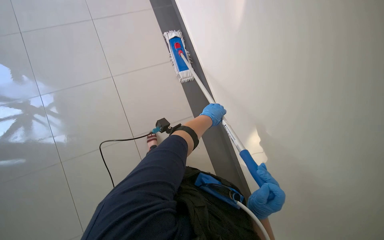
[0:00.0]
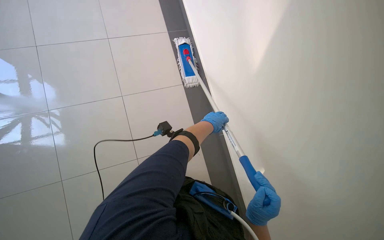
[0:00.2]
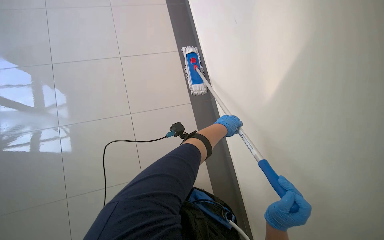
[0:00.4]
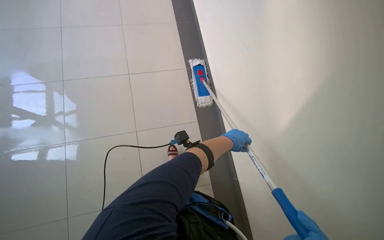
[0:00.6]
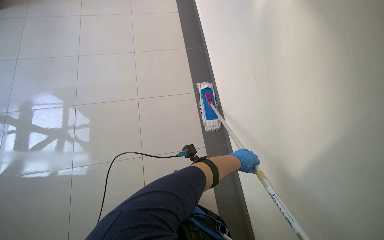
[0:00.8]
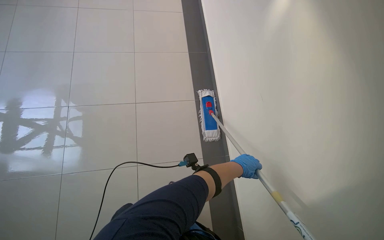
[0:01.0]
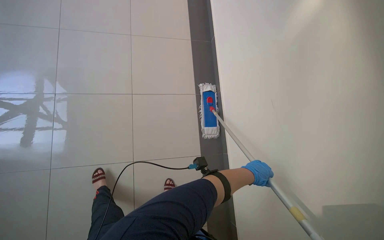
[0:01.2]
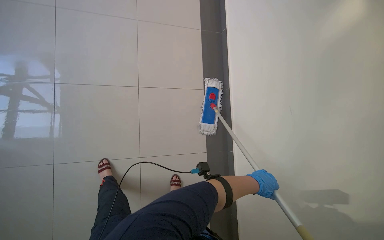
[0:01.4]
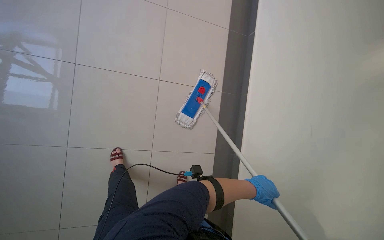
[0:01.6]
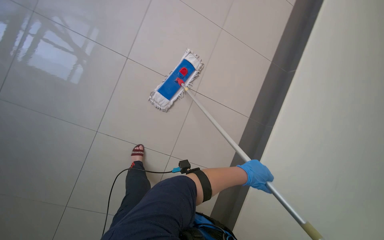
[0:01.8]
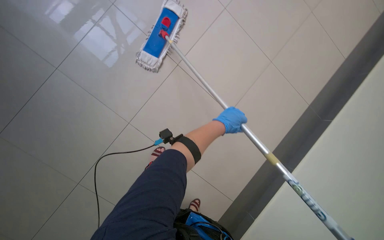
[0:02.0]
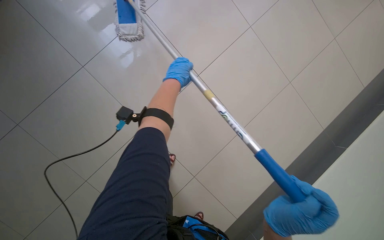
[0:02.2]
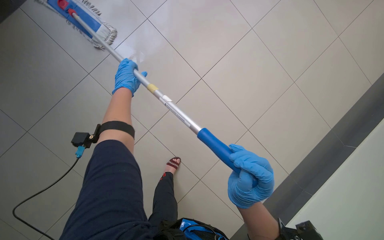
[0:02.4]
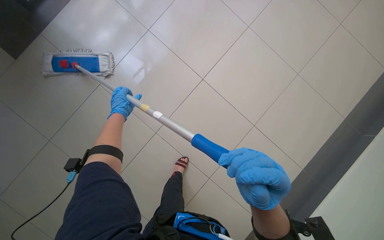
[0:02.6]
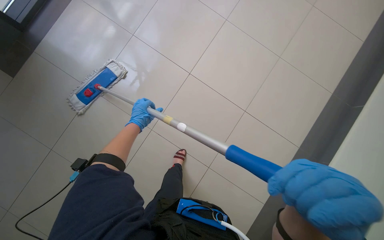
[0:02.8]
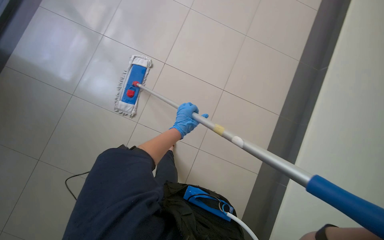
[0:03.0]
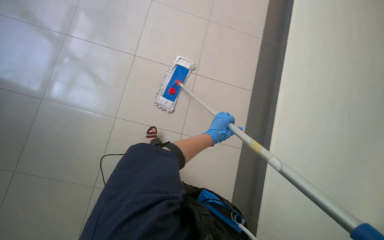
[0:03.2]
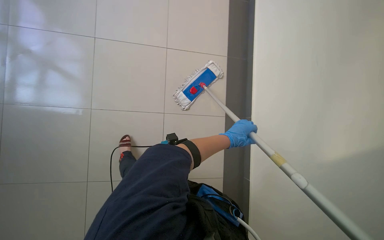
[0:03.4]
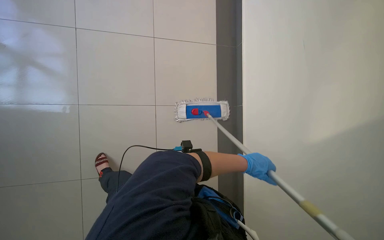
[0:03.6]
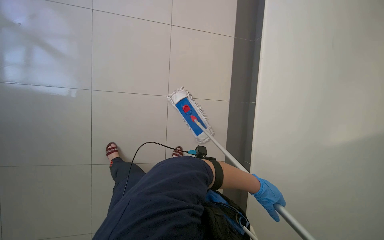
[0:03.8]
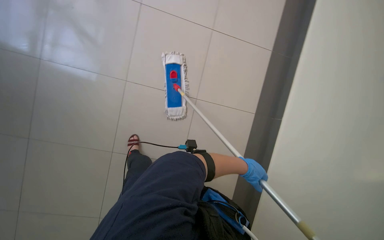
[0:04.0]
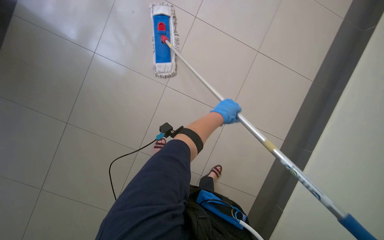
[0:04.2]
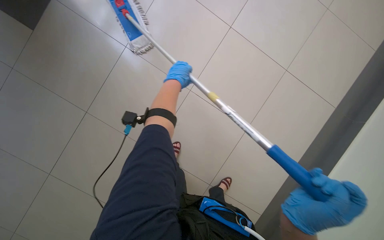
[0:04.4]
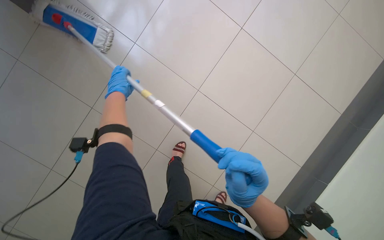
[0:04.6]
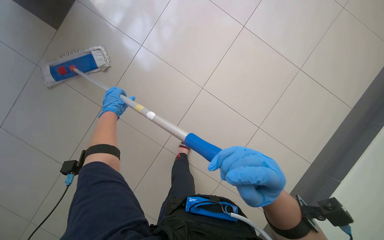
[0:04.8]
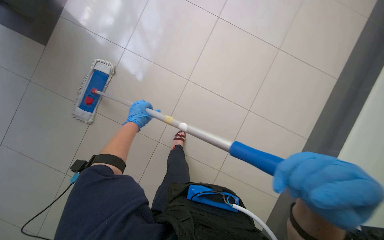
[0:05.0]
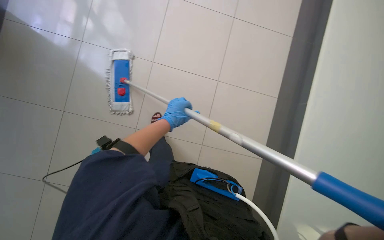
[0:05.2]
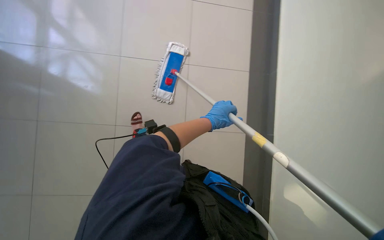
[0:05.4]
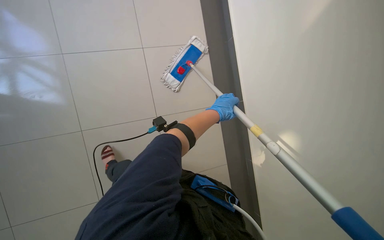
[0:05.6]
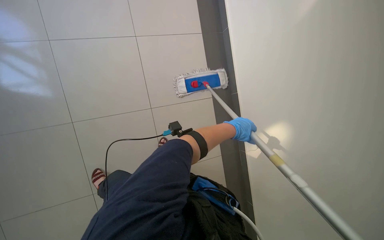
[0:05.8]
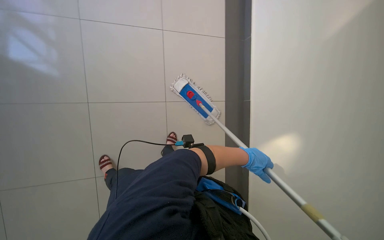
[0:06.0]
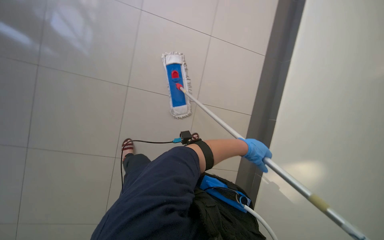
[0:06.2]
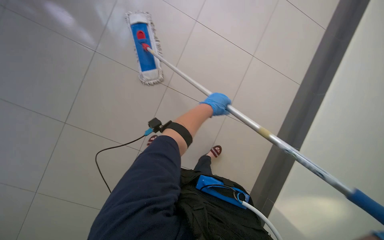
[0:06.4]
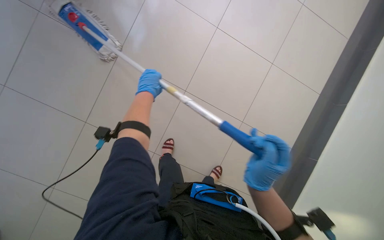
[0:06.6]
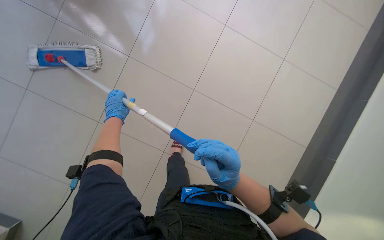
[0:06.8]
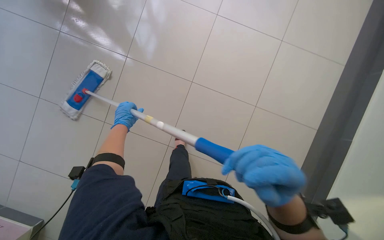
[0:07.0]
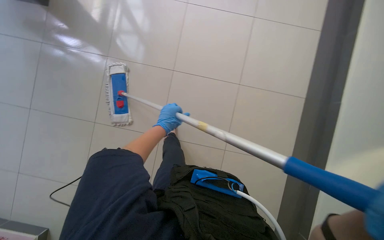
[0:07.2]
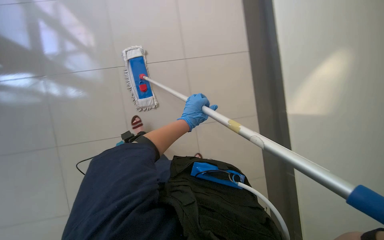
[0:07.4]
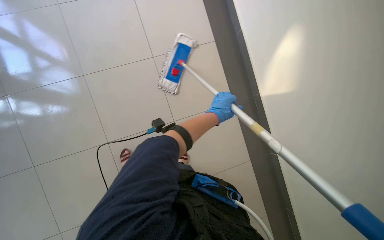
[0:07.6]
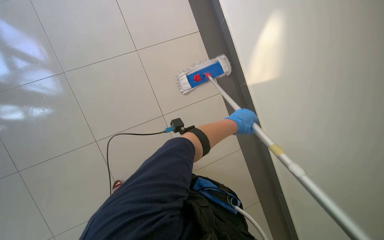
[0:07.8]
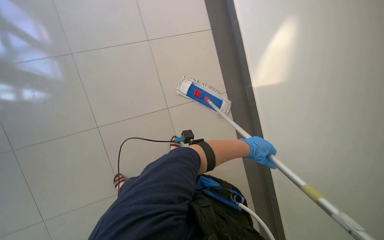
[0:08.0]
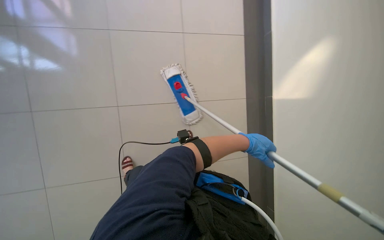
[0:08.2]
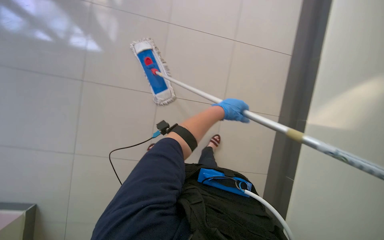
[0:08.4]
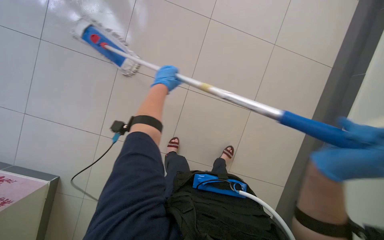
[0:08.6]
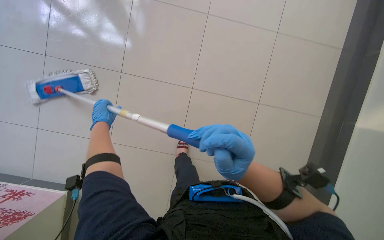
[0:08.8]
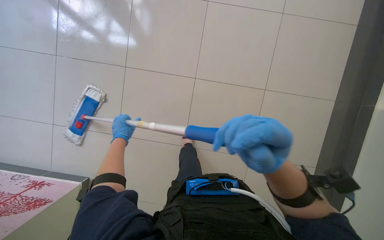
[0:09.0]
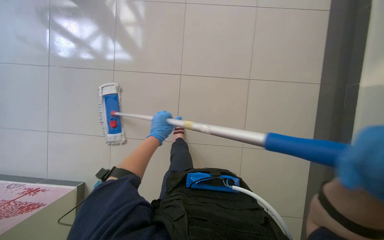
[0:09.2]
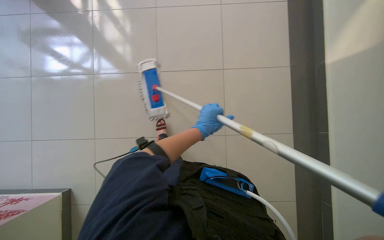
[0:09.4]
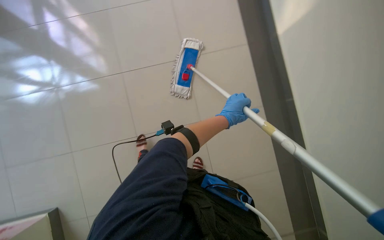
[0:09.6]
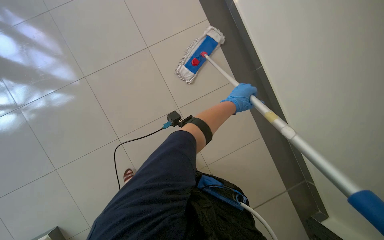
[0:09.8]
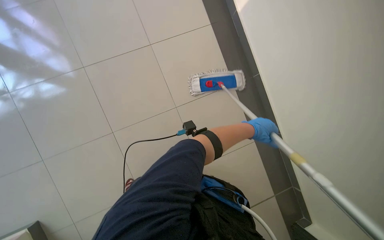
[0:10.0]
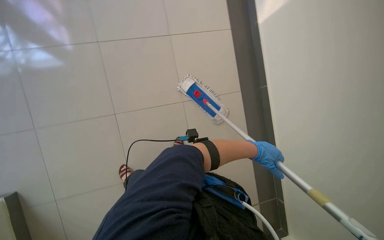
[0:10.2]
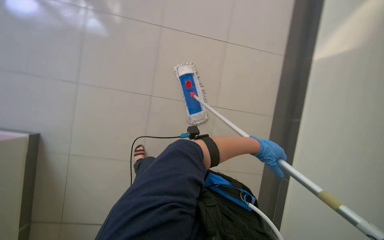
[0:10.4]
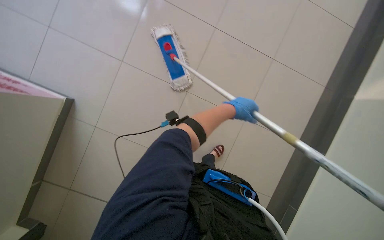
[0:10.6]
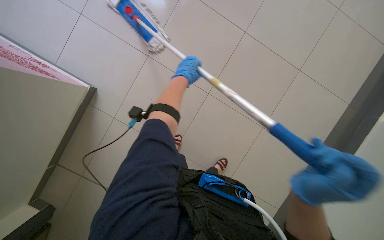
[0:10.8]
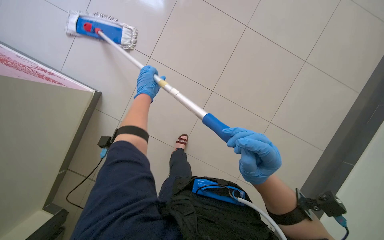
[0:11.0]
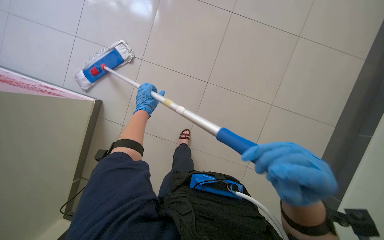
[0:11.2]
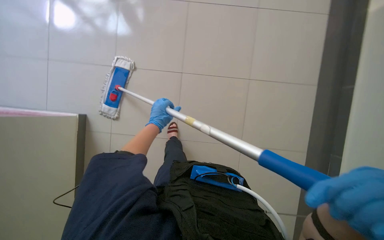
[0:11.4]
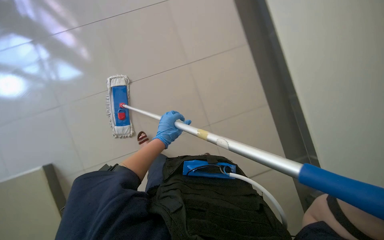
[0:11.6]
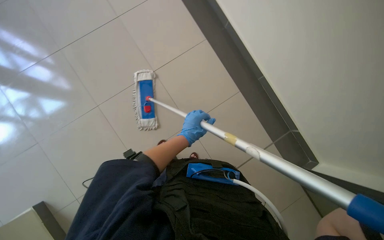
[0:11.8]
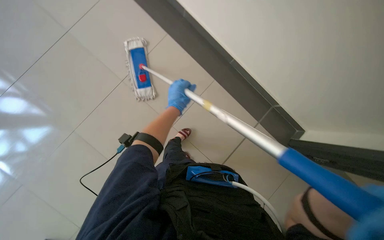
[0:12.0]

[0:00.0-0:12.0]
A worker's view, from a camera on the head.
Job: mopping floor.
The whole recording: Mopping hallway floor. The worker continues mopping the tiled floor in the hallway.
0:00.0 to 0:01.6: The view tips upward by roughly 15 degrees. The left hand travels down the picture and to the right by about 20 cm.
0:01.6 to 0:03.0: The camera sweeps to the left, by some 20 degrees. The camera pitches downward, by approximately 35 degrees. Everything in view rotates about 30 degrees counterclockwise.
0:03.0 to 0:04.4: The head rotates roughly 25 degrees to the left. The view tips downward by roughly 30 degrees.
0:04.4 to 0:06.0: The head rotates roughly 30 degrees to the left.
0:09.0 to 0:10.4: The view swings roughly 25 degrees to the right. The scene turns roughly 25 degrees clockwise in the picture.
0:10.4 to 0:12.0: The view tips downward by approximately 15 degrees. The left hand goes about 25 cm farther from the camera and to the left.

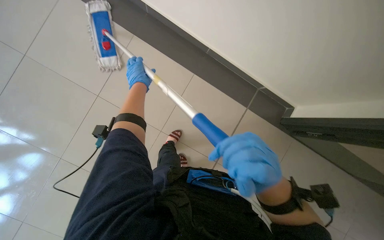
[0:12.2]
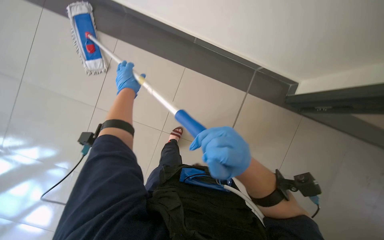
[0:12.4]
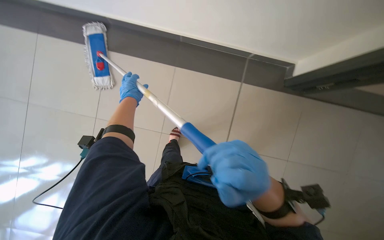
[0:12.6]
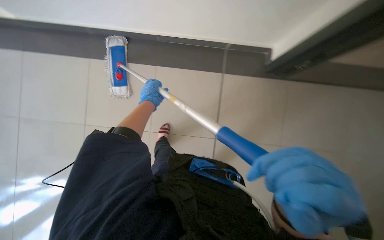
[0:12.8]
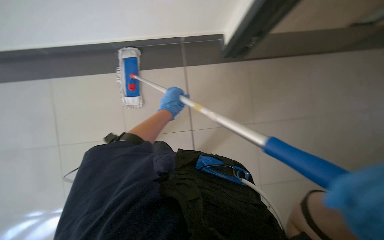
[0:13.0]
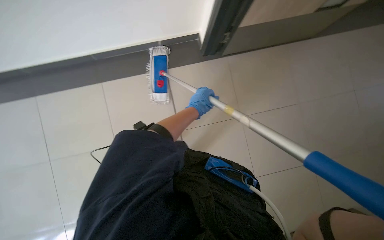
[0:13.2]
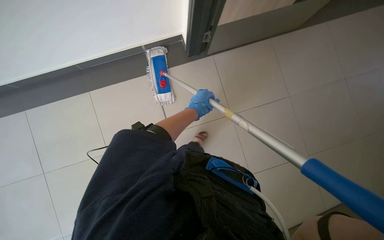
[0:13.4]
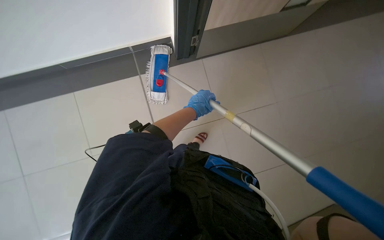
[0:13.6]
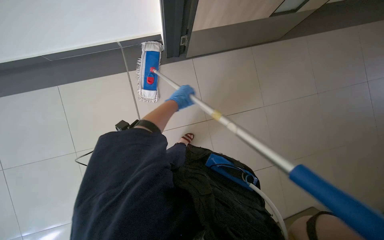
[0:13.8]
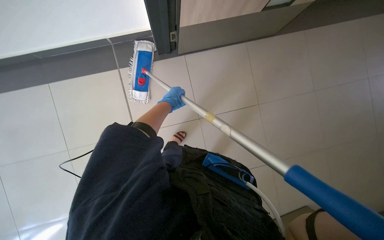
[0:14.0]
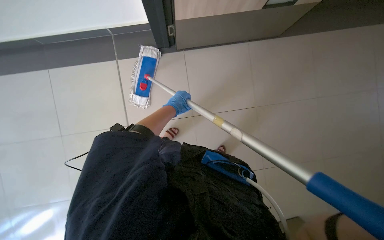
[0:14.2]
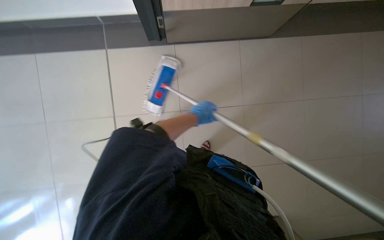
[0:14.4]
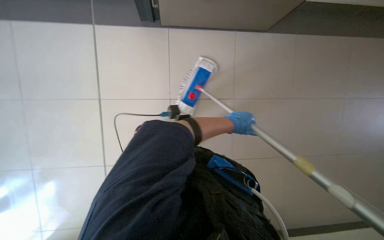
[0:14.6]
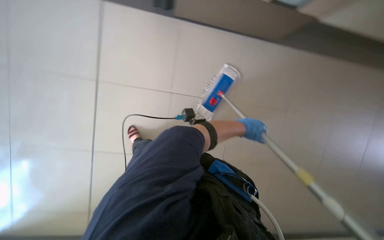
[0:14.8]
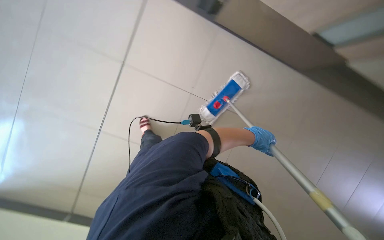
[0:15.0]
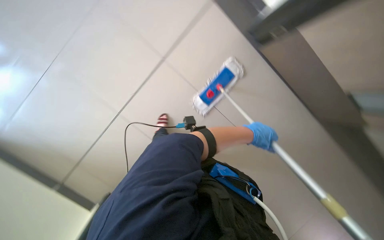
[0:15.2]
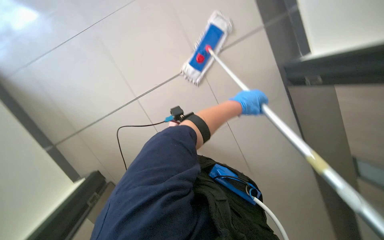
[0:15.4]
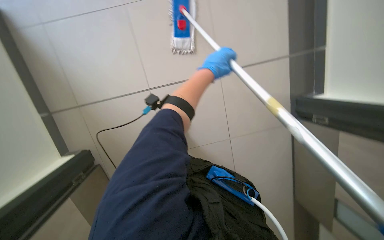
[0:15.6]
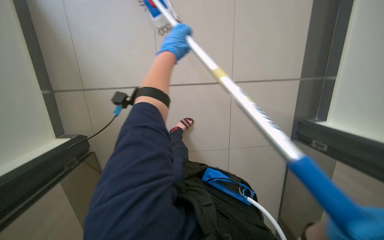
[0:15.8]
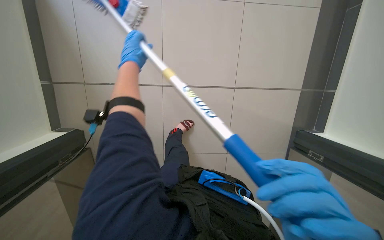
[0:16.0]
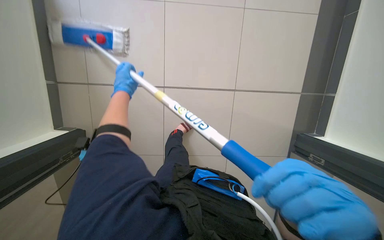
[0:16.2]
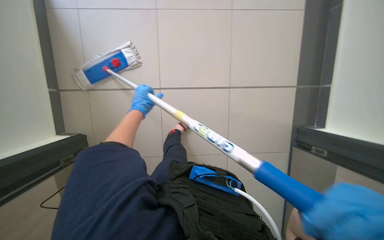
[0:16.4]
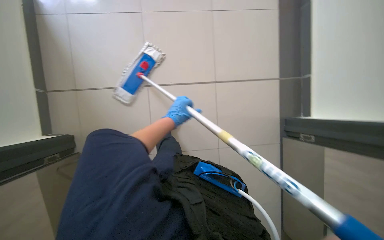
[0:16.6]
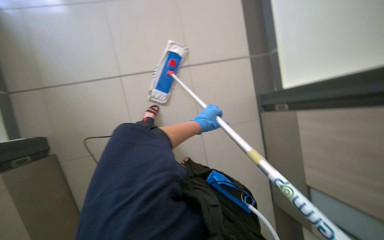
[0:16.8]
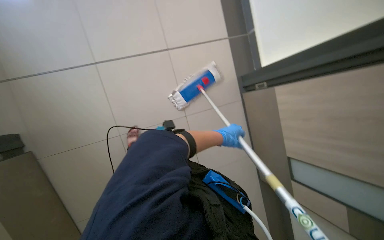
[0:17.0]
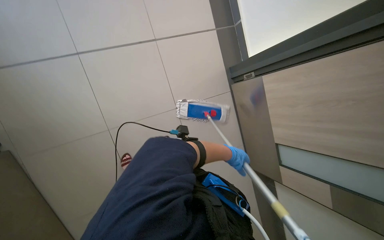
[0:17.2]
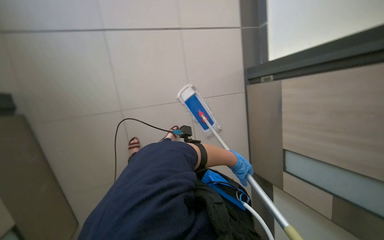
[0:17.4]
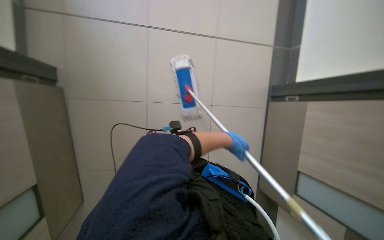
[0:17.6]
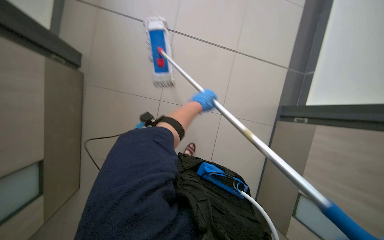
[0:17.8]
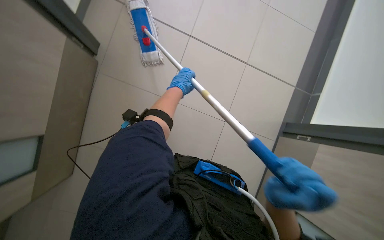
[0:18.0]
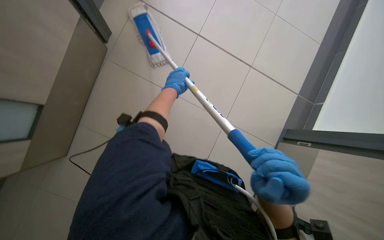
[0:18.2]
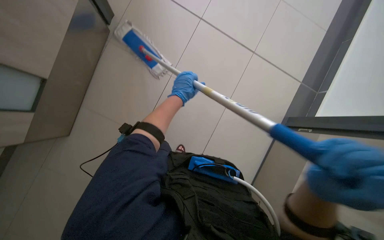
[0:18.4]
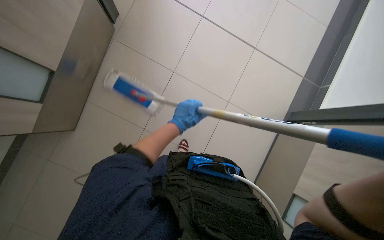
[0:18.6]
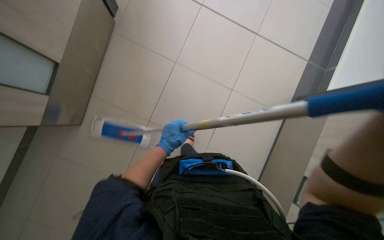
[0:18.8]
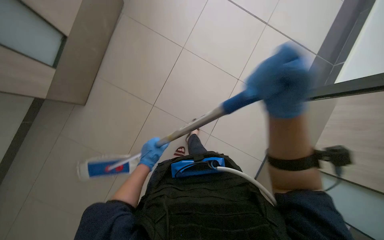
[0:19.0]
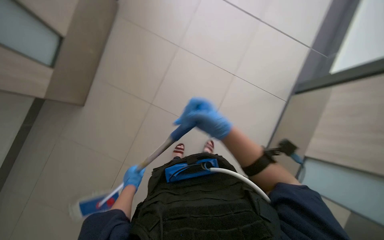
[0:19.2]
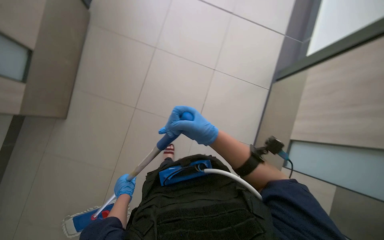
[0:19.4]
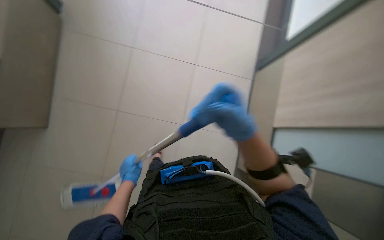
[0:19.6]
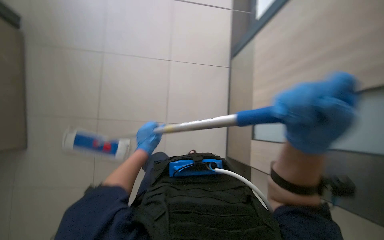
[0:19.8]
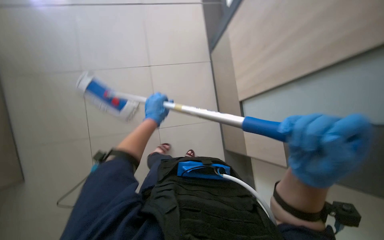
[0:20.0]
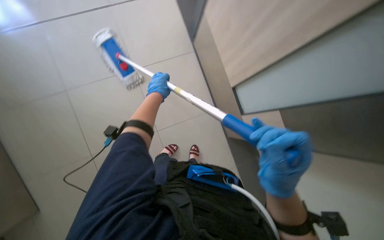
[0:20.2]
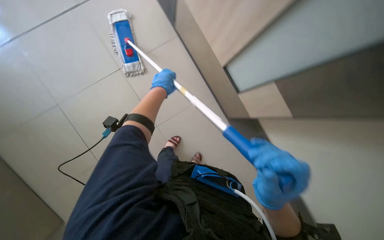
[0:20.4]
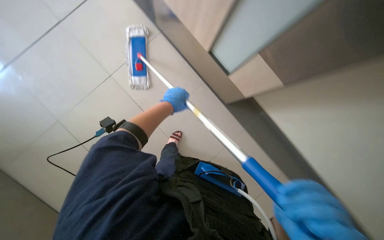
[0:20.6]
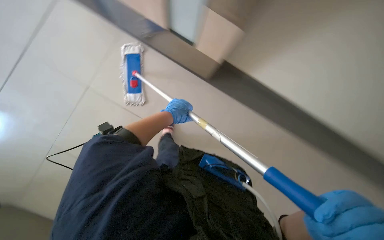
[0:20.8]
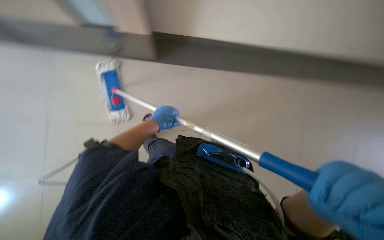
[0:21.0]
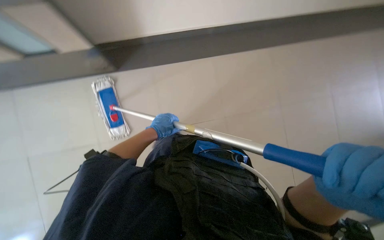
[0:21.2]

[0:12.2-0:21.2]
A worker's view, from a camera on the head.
Job: mopping floor.
The whole recording: Mopping hallway floor. The worker continues mopping the tiled floor in the hallway.
0:12.2 to 0:13.8: The wearer's head swings approximately 20 degrees to the right. The left hand is displaced to the right by roughly 25 cm.
0:13.8 to 0:15.2: The left hand heads to the right and down the picture, covering about 30 cm.
0:15.2 to 0:16.6: The left hand moves to the left, approximately 25 cm.
0:16.6 to 0:18.2: The head rotates some 40 degrees to the left.
0:19.8 to 0:21.2: The scene turns approximately 30 degrees counterclockwise in the picture. The left hand reaches some 25 cm up the picture, then returns.
